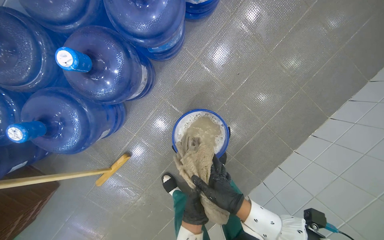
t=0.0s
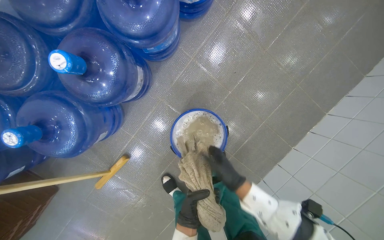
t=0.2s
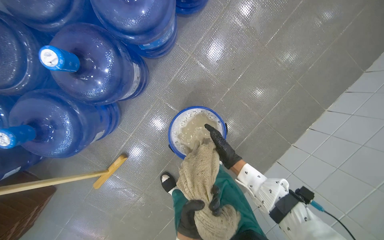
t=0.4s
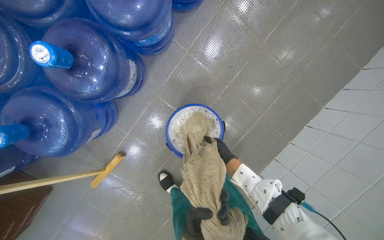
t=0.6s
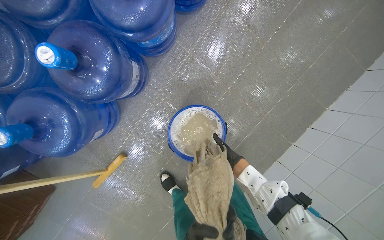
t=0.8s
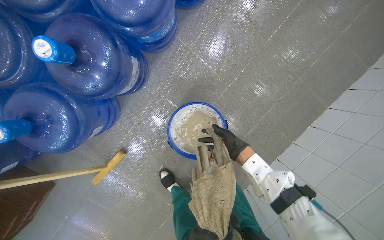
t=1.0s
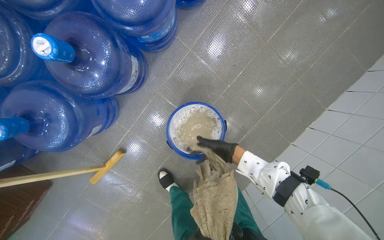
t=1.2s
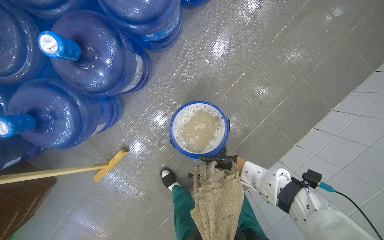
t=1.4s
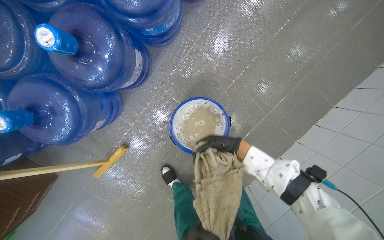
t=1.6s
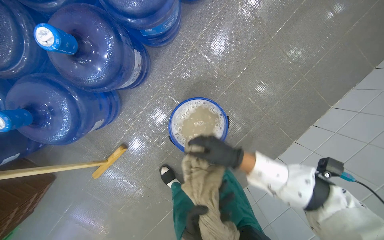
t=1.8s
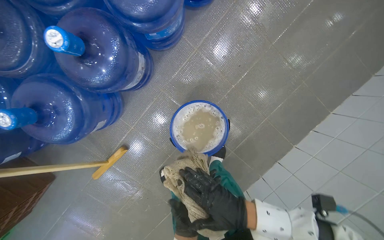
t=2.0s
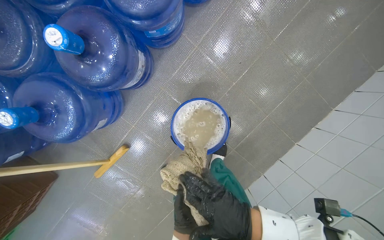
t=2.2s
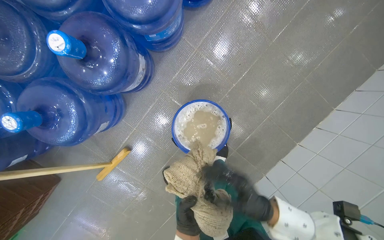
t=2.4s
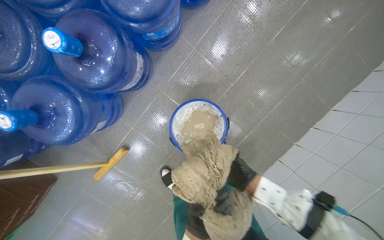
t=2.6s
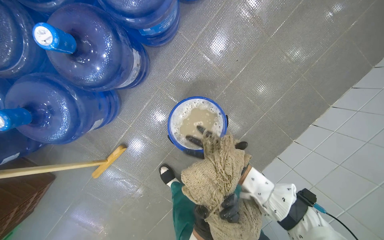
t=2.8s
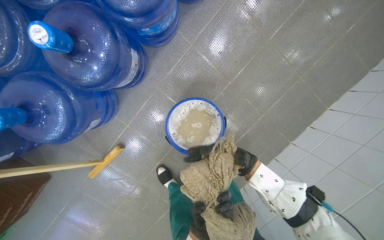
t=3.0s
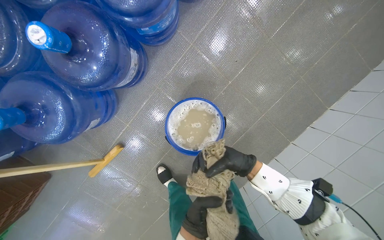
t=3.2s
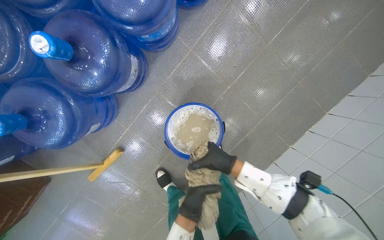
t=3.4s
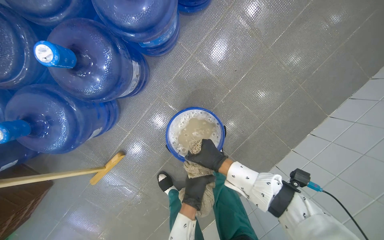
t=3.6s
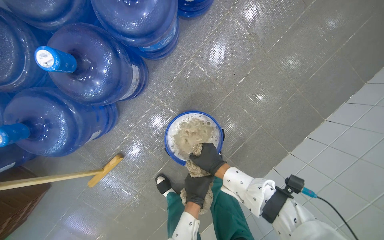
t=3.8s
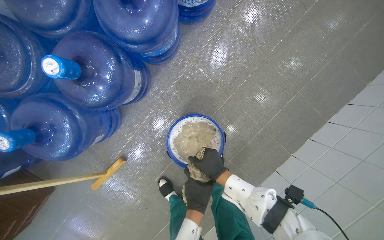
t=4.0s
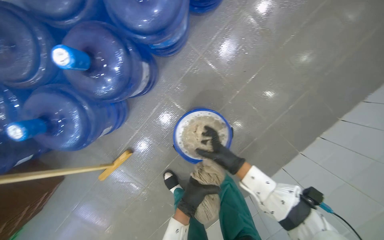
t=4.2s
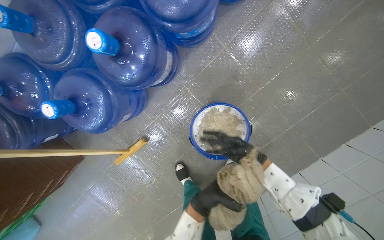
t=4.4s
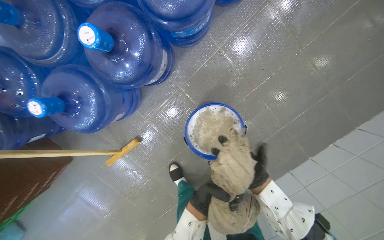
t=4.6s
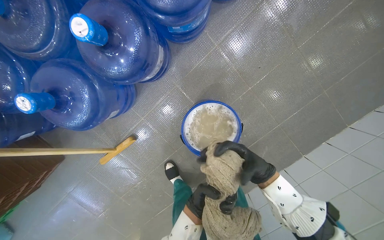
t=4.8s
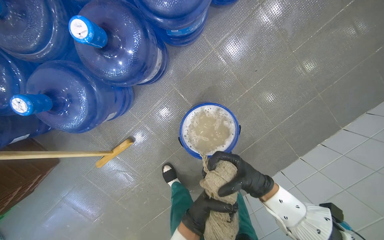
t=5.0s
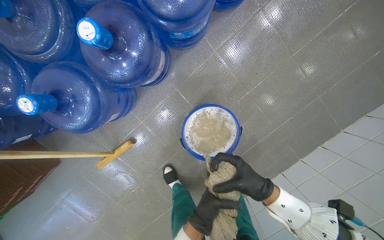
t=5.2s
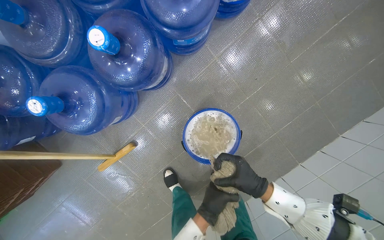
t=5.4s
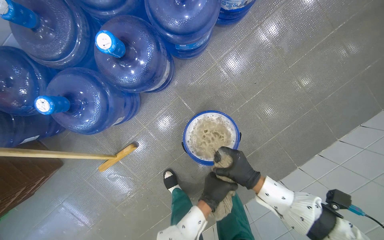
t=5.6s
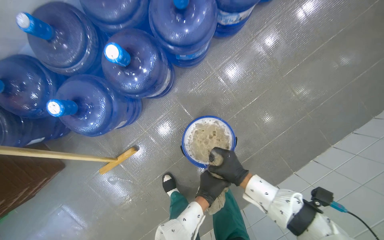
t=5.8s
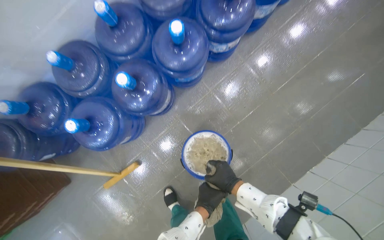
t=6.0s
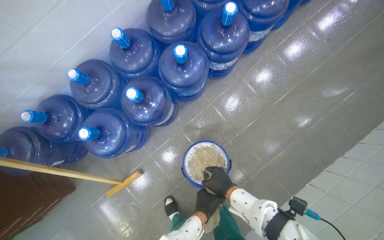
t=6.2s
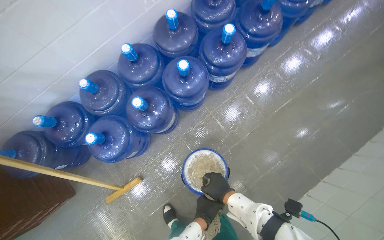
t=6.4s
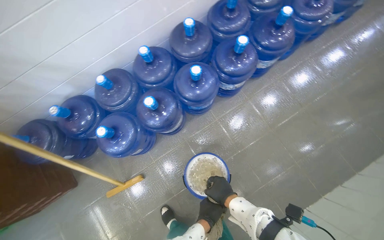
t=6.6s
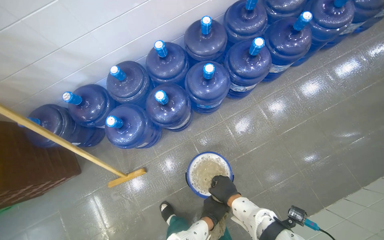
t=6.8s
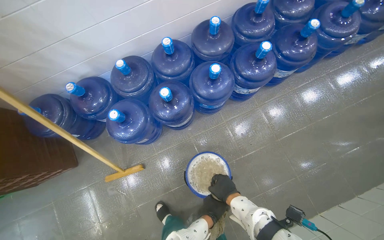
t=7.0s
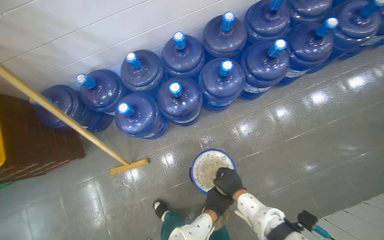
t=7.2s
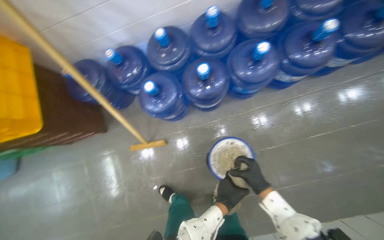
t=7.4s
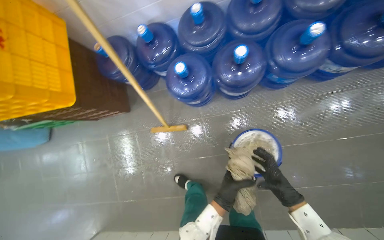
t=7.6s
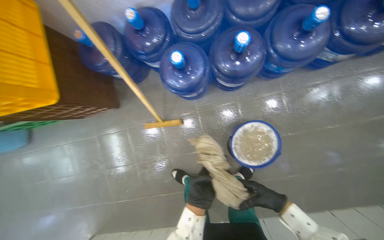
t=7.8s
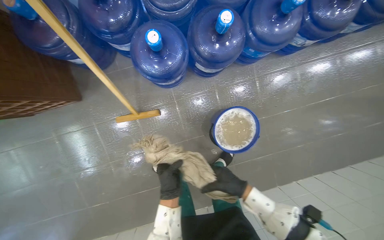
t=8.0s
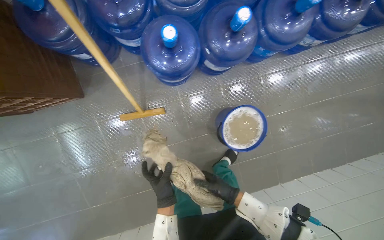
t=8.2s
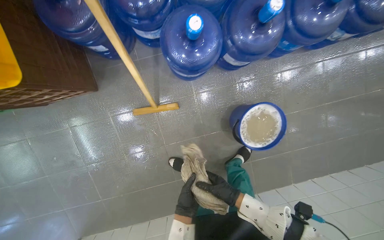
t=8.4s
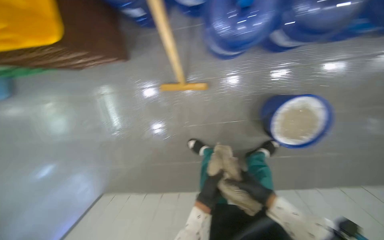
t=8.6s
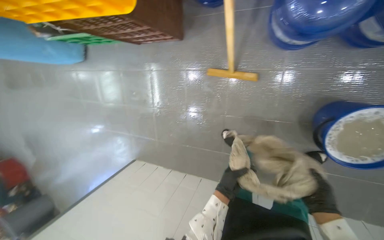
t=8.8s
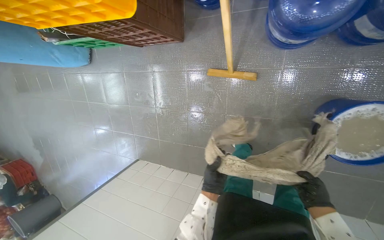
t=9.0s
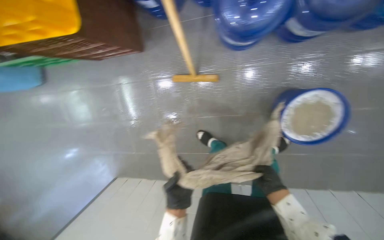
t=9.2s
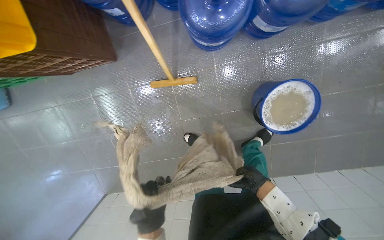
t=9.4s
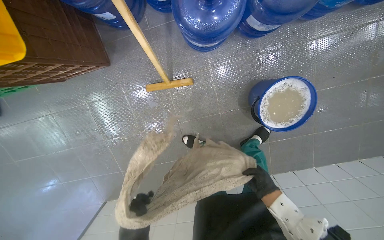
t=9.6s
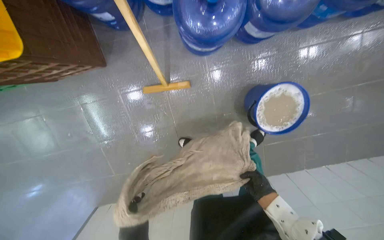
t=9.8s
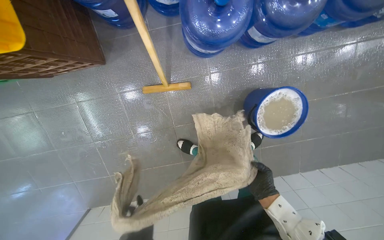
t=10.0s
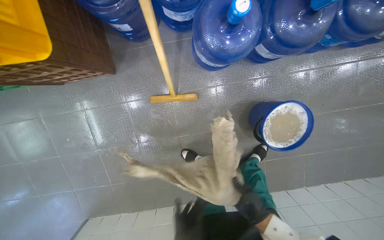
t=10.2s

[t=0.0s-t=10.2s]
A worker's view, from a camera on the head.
Job: preparing cleaning supplies.
The whole recording: Wringing and preparing mop. The worker wrings out the mop cloth and adjusts it on the mop handle.
t=0.0s to t=1.4s: The right hand goes nearer and farther, about 25 cm each way, reversing 2 times.
t=1.4s to t=3.0s: The right hand goes nearer to the camera and returns, some 25 cm each way.
t=3.0s to t=4.4s: The right hand shifts approximately 10 cm up the picture.
t=5.8s to t=7.2s: The camera pitches upward, by approximately 15 degrees.
t=7.2s to t=8.8s: The head travels about 50 cm. The head turns to the left by roughly 30 degrees. The camera pitches downward, by about 30 degrees.
t=8.8s to t=10.2s: The wearer looks about 25 degrees further to the right. The right hand goes about 10 cm to the left, and moves approximately 5 cm farther from the camera and comes back.

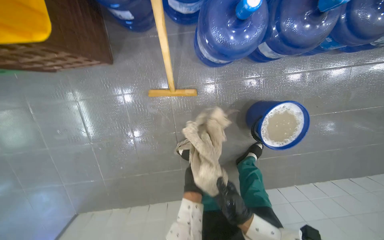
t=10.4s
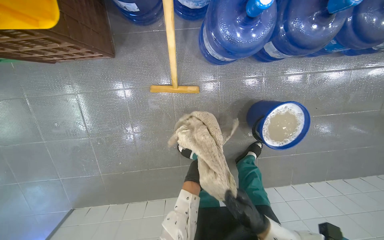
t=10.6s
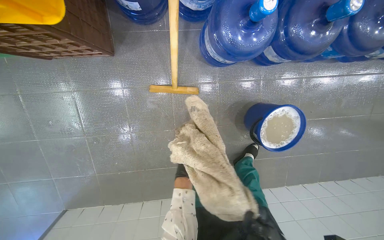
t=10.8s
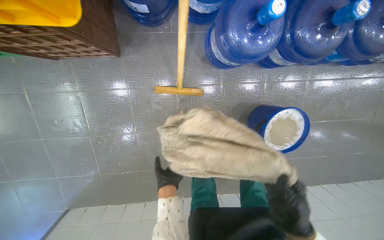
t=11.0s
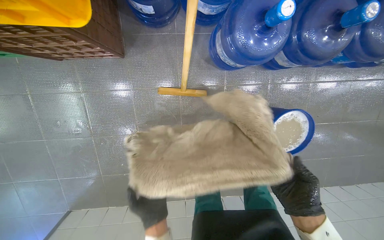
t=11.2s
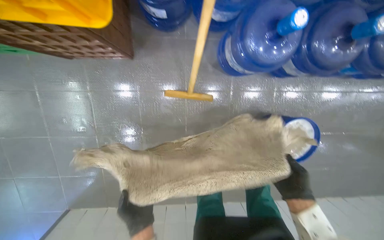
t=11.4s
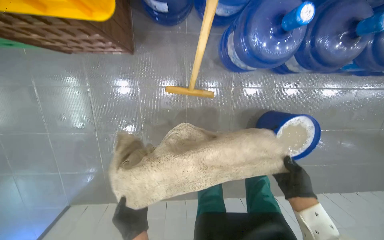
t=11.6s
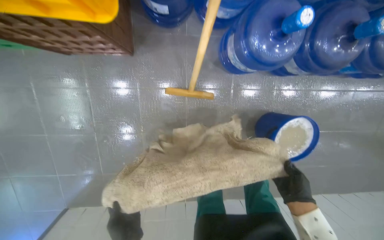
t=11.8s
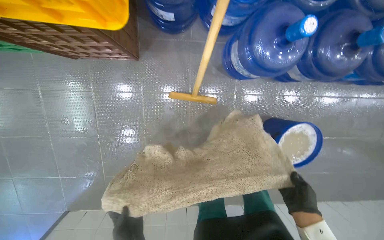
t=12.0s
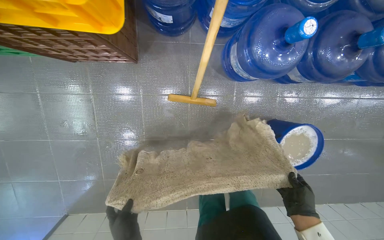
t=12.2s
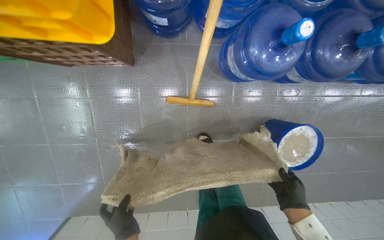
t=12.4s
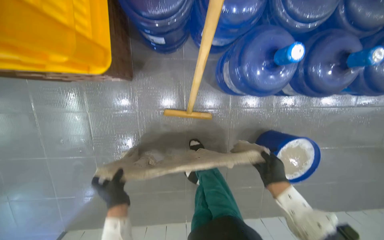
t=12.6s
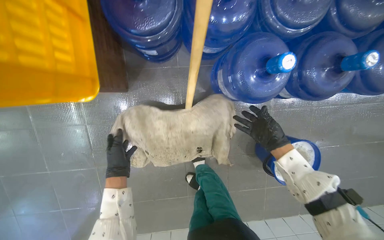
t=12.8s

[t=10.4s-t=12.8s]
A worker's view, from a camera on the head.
Job: preparing cleaning supplies.
The whole recording: Wringing and preparing mop. The worker wrings out the mop cloth and adjusts it on the mop handle.
t=11.6s to t=12.8s: The right hand moves up the picture, roughly 25 cm.

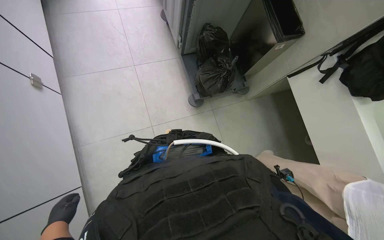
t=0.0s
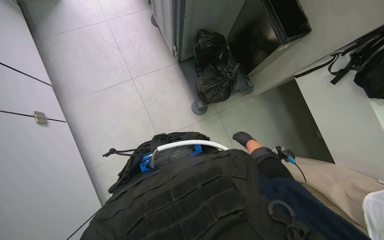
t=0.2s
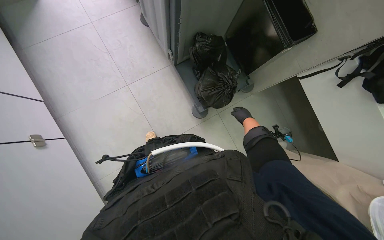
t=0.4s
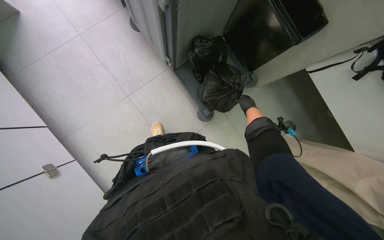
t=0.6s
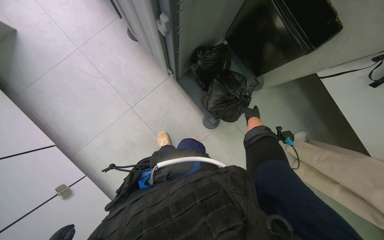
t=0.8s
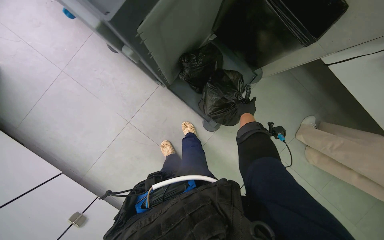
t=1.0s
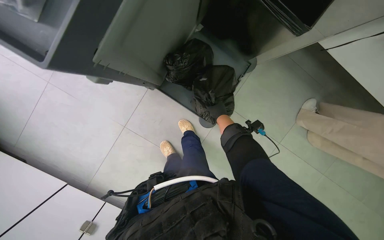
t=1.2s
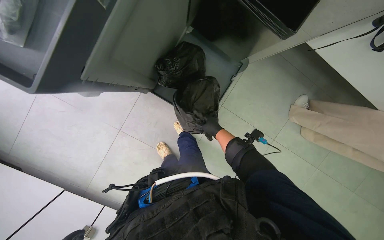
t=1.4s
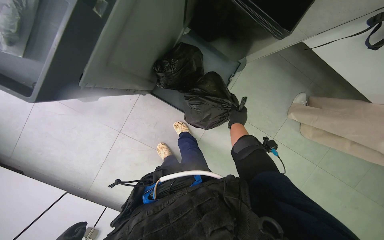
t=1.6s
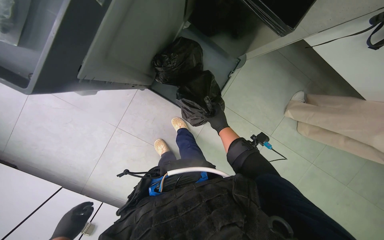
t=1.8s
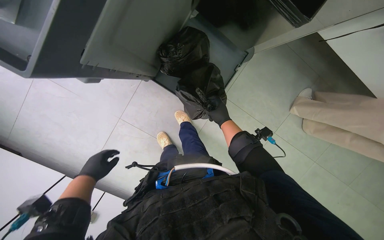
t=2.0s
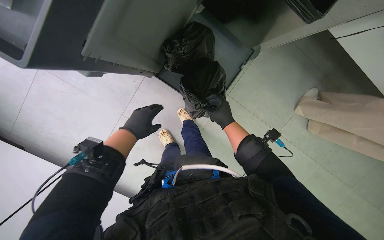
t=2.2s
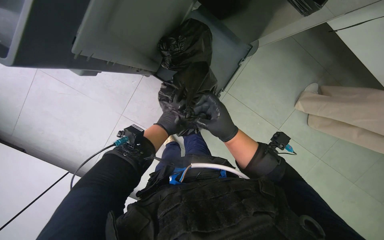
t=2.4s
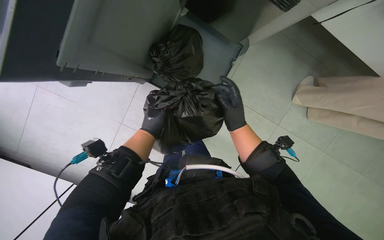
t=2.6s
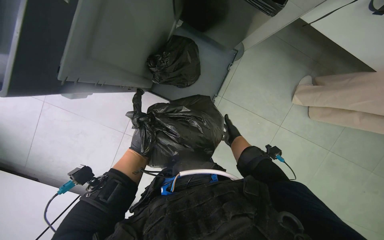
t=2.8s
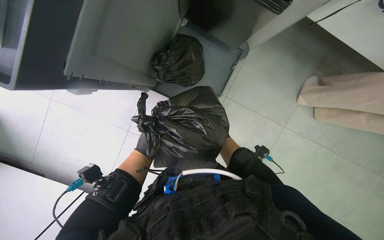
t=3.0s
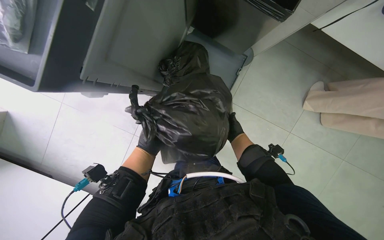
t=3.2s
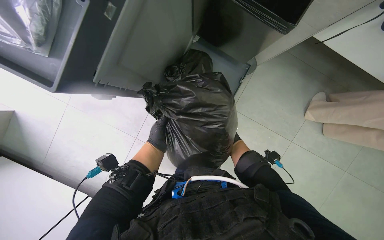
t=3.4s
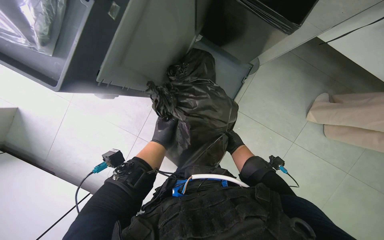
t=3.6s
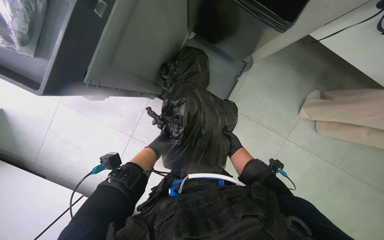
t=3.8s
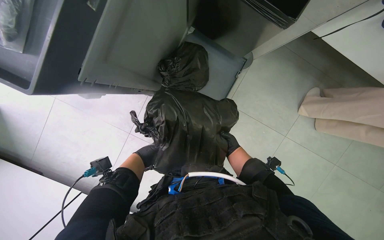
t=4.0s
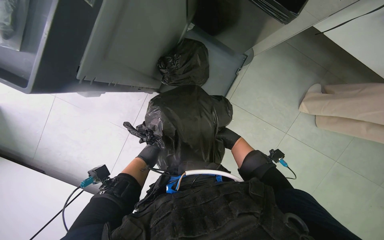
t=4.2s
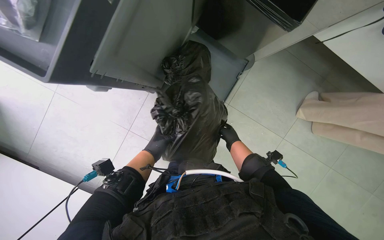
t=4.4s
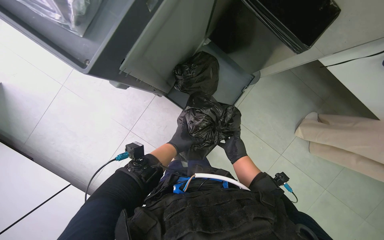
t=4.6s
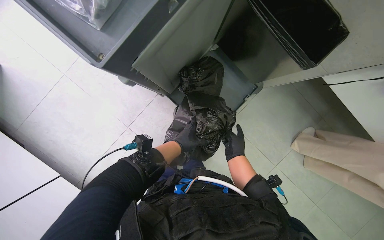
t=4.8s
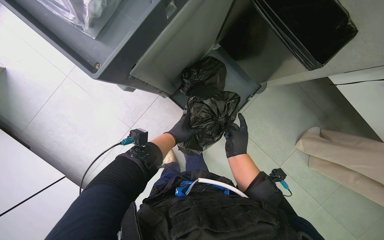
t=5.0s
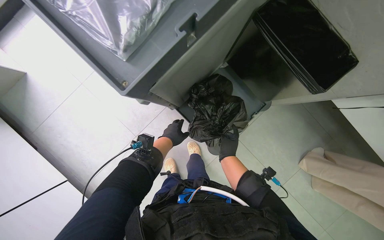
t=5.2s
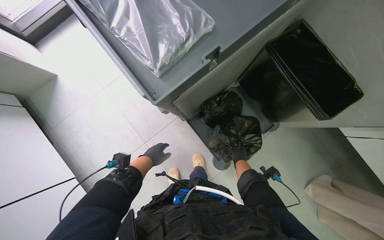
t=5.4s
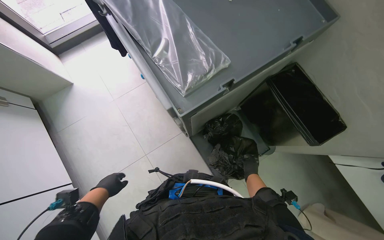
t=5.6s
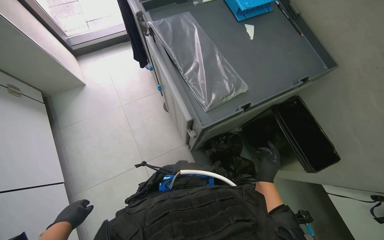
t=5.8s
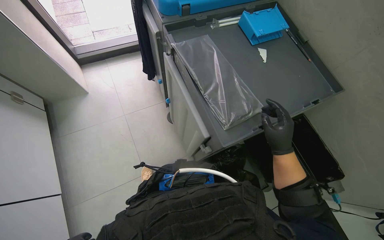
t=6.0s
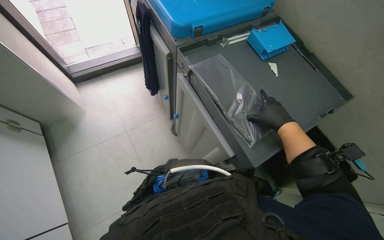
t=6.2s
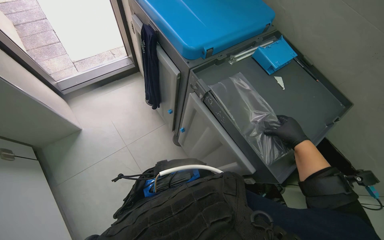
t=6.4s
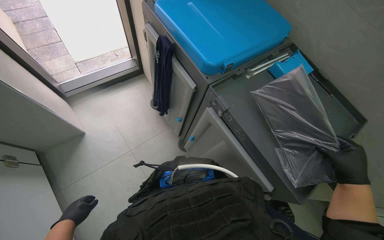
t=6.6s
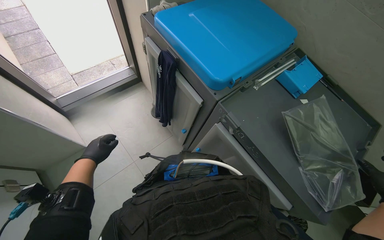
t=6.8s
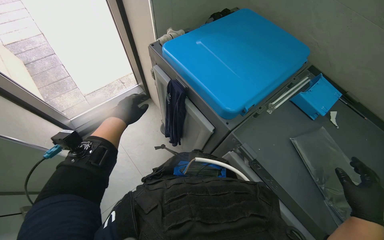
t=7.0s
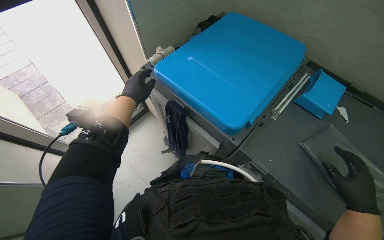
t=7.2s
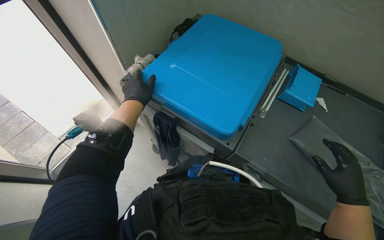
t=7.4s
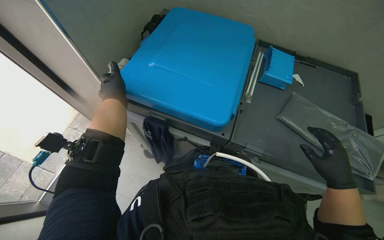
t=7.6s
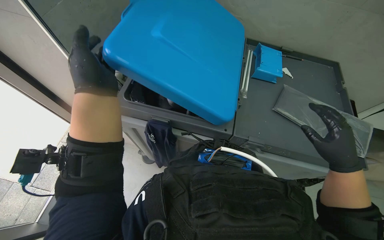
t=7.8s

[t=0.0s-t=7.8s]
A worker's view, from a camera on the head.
Job: preparing cleaning supplies.
The whole recording: Stocking cleaning cart supplies. The worker replaces a trash bag in a cleaning cart bin and takes another new bag.
t=0.0s to t=1.6s: The camera is carried about 70 cm. The view tilts about 25 degrees downward. Everything in view rotates about 40 degrees counterclockwise.
t=1.6s to t=3.2s: The right hand travels farther from the camera by some 15 cm.
t=3.2s to t=4.6s: The left hand is displaced to the right by about 10 cm, while the right hand moves nearer to the camera, roughly 20 cm.
t=4.6s to t=6.2s: The view tips upward by about 30 degrees. The scene rotates clockwise by roughly 25 degrees. The right hand goes some 60 cm up the picture and nearer to the camera.
t=6.2s to t=7.8s: The camera travels some 50 cm. The head turns to the right by approximately 45 degrees.
